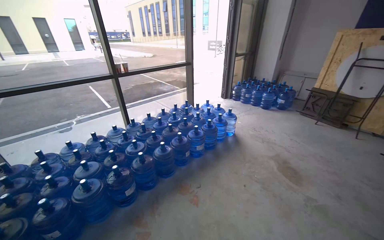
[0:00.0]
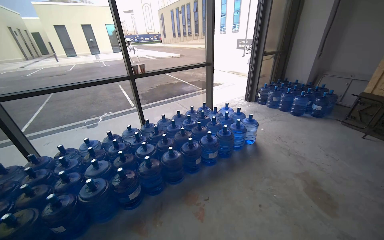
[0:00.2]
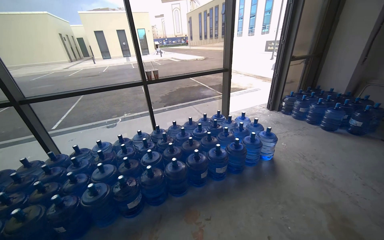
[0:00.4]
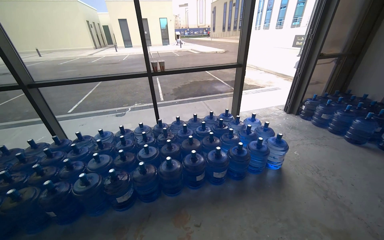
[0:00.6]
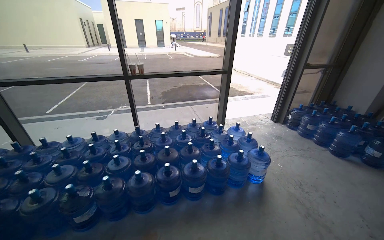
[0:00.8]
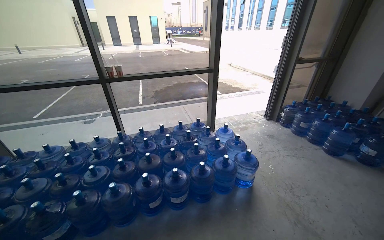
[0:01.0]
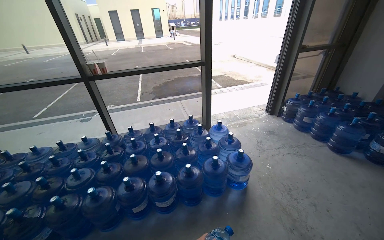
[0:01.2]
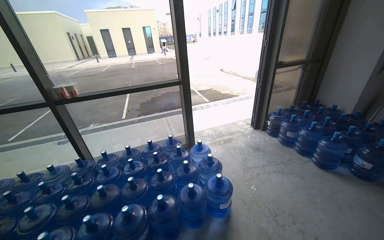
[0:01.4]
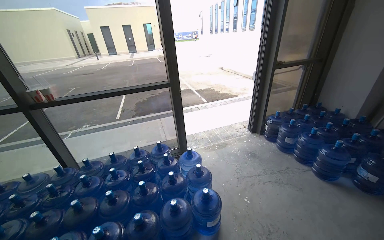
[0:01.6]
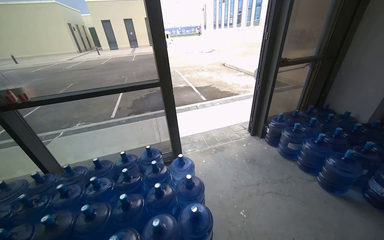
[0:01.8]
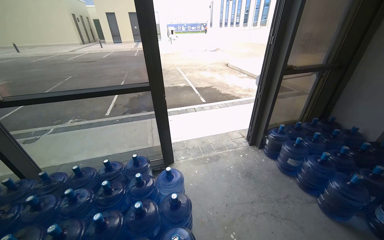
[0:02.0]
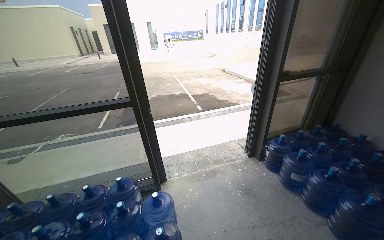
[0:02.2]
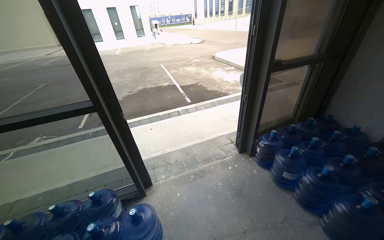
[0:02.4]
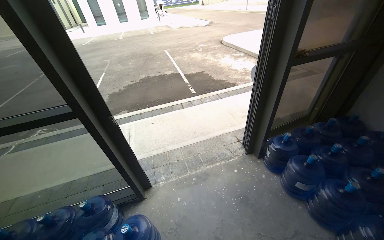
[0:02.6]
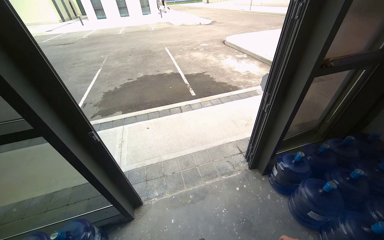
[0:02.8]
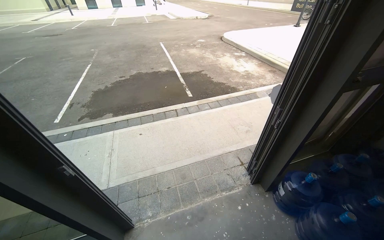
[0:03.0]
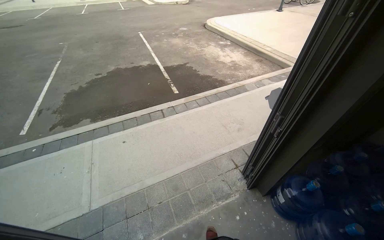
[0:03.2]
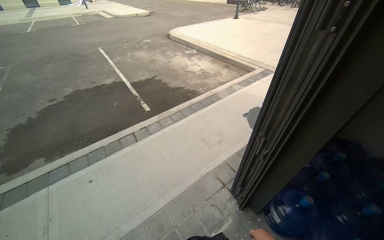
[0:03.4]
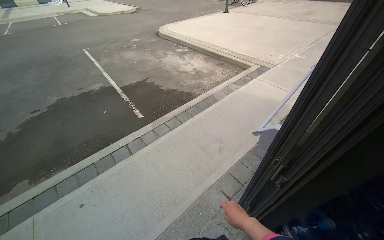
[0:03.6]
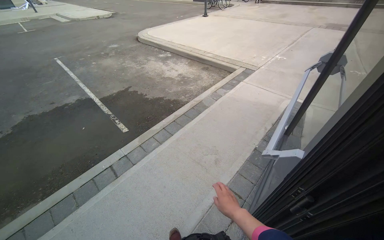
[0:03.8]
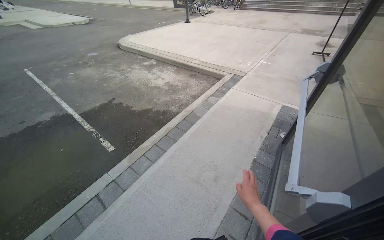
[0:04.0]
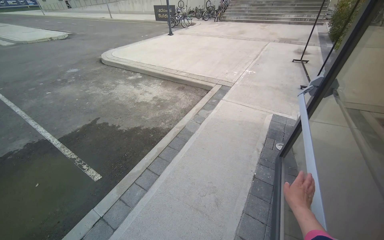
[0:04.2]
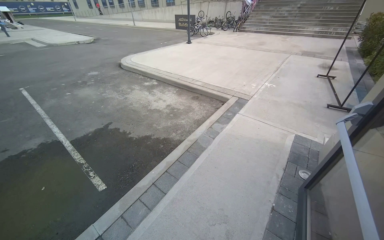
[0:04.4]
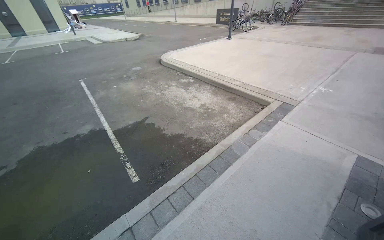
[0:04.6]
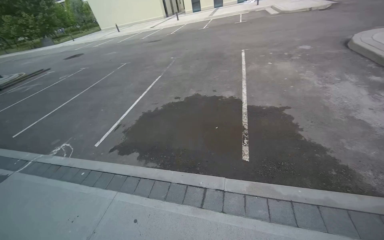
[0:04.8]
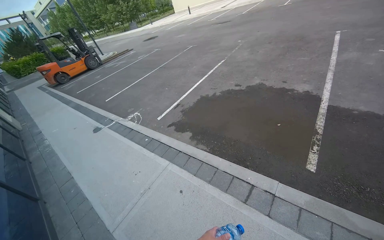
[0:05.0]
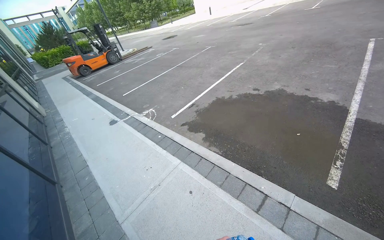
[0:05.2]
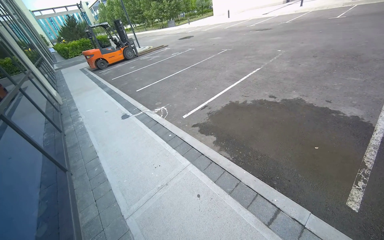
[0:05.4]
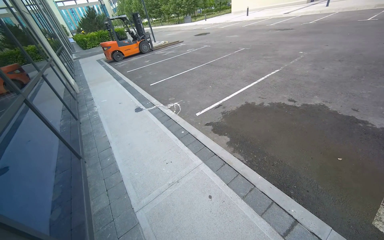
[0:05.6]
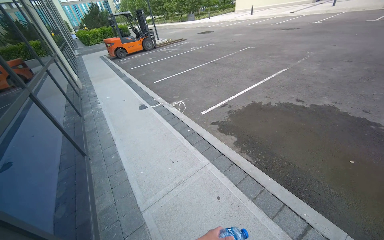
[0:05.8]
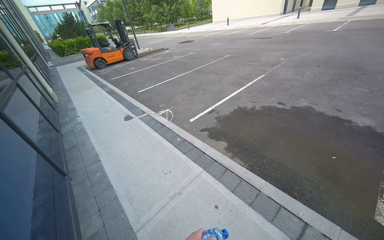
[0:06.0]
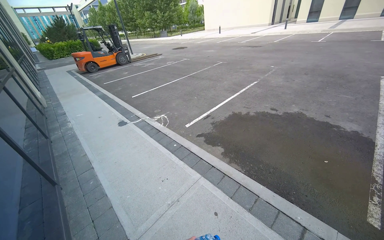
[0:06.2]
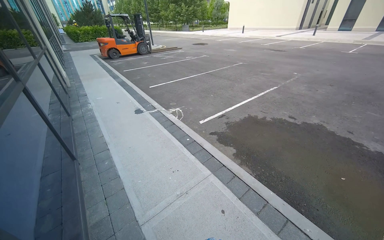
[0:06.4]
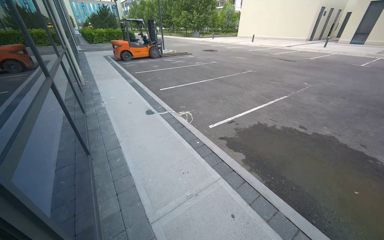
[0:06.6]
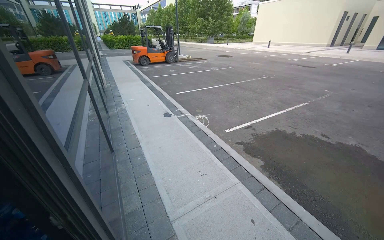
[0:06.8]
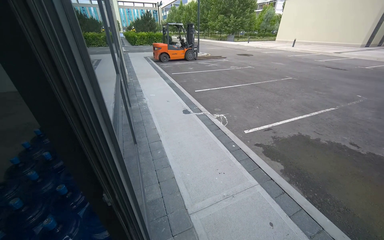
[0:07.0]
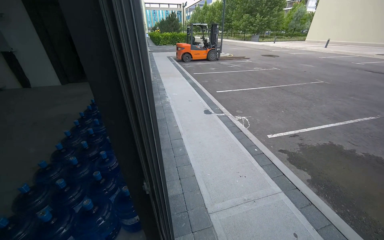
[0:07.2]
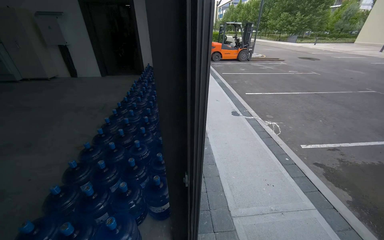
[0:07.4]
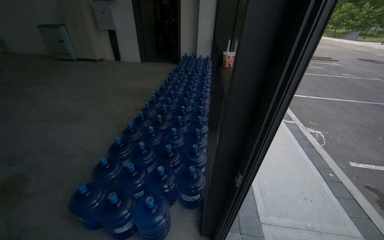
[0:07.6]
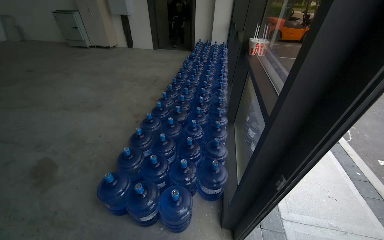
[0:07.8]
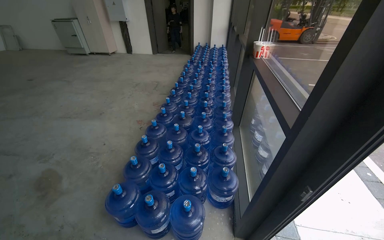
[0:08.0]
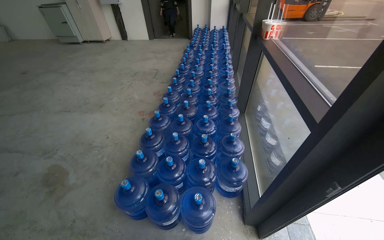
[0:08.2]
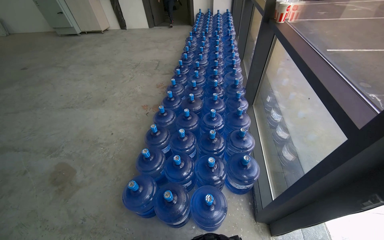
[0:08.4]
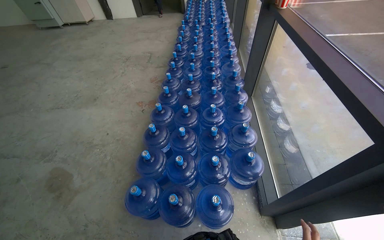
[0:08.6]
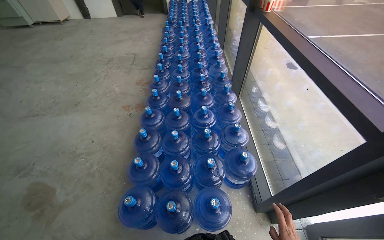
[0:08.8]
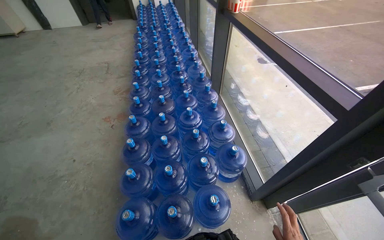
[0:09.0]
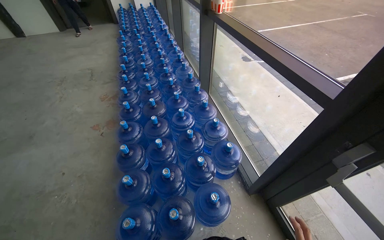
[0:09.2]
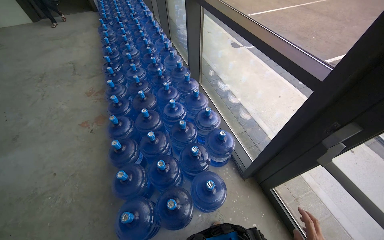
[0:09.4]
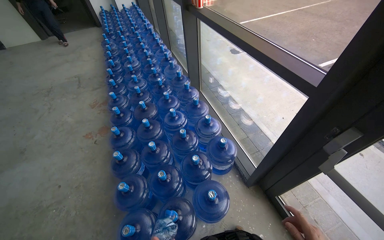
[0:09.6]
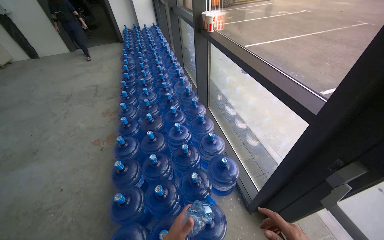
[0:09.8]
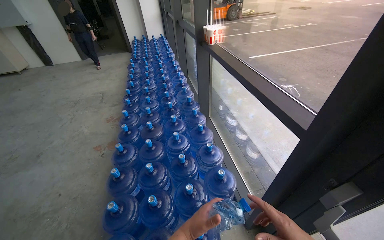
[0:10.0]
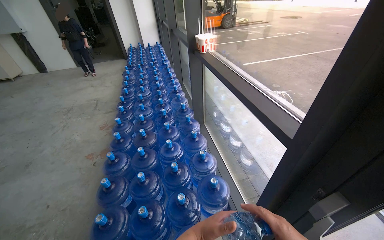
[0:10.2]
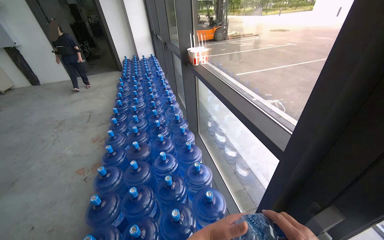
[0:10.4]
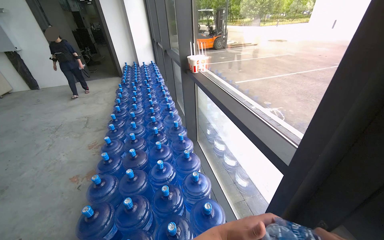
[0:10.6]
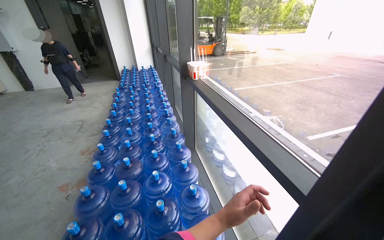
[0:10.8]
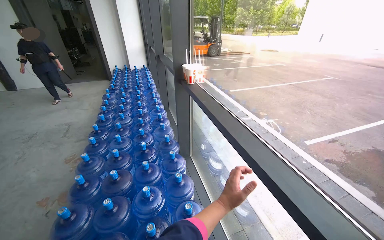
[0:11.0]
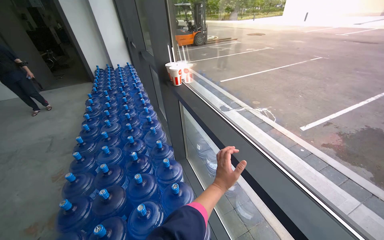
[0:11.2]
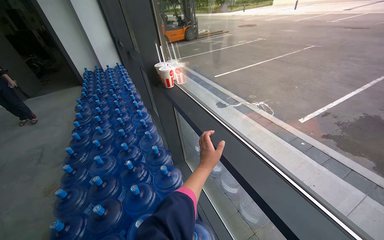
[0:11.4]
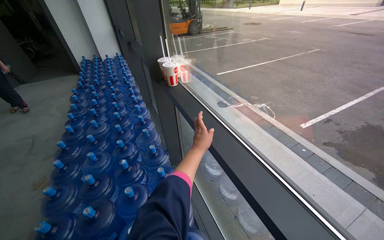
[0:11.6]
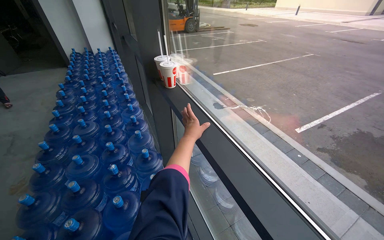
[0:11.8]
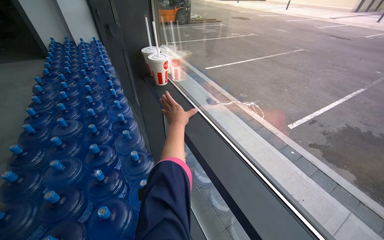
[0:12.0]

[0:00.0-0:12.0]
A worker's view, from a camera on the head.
Job: managing trash.
The whole recording: Collecting and disposing of trash. The worker collects small pieces of trash from the floor and a ledge, then disposes of them in a trash can.
0:00.0 to 0:01.6: The camera is carried roughly 2 m. The camera is aimed approximately 25 degrees further to the left.
0:01.6 to 0:03.0: The camera travels approximately 1.5 m.
0:03.0 to 0:04.4: The wearer moves roughly 1.5 m. The wearer's head swings approximately 35 degrees to the right.
0:04.4 to 0:06.0: The camera travels some 50 cm. The wearer looks approximately 100 degrees further to the left.
0:06.0 to 0:07.6: The camera travels about 90 cm. The head turns to the left by about 50 degrees.
0:07.6 to 0:09.0: The wearer moves some 60 cm. The wearer looks approximately 15 degrees further downward.
0:09.0 to 0:10.4: The view tips upward by approximately 15 degrees.
0:10.4 to 0:12.0: The head travels some 80 cm.

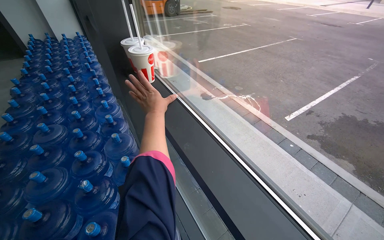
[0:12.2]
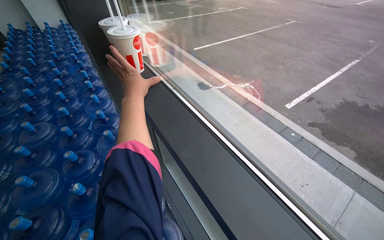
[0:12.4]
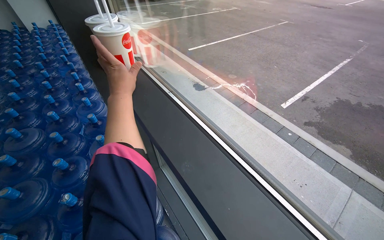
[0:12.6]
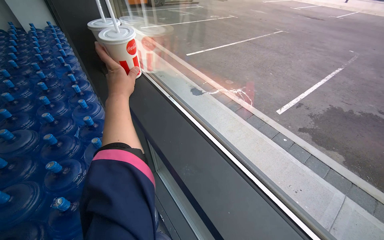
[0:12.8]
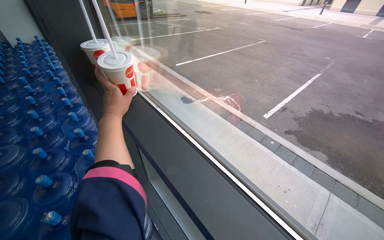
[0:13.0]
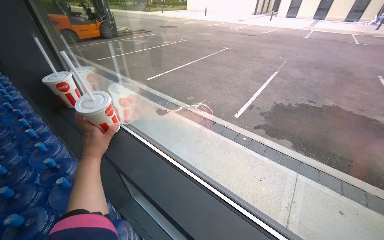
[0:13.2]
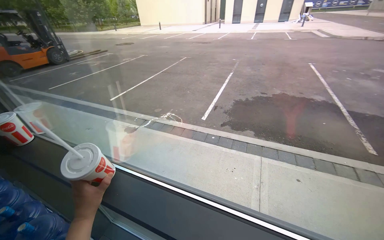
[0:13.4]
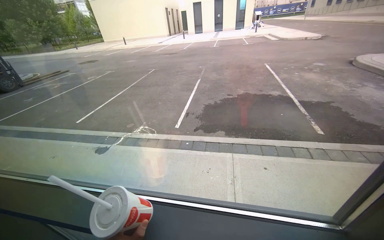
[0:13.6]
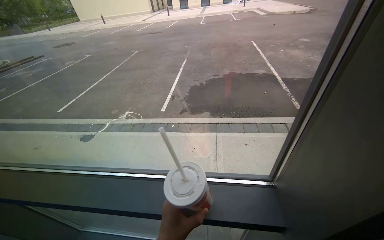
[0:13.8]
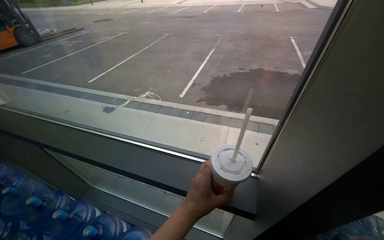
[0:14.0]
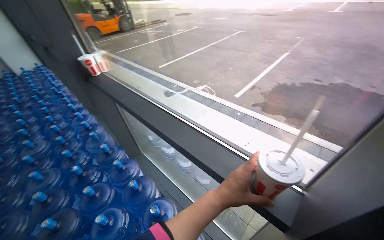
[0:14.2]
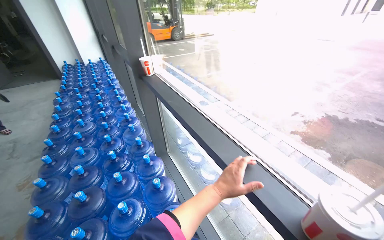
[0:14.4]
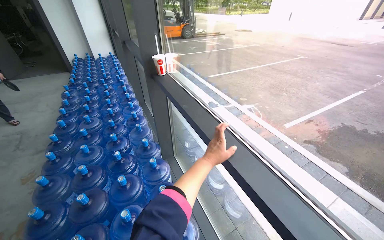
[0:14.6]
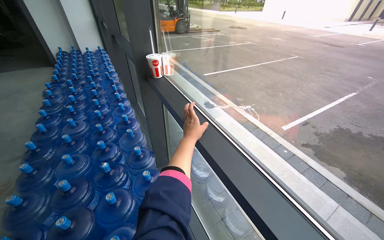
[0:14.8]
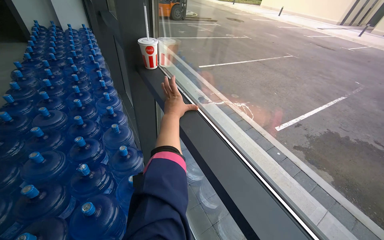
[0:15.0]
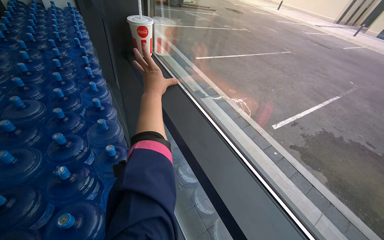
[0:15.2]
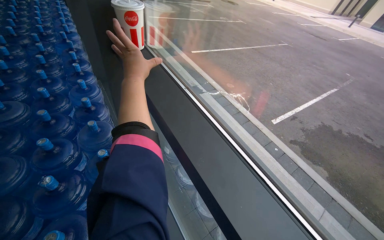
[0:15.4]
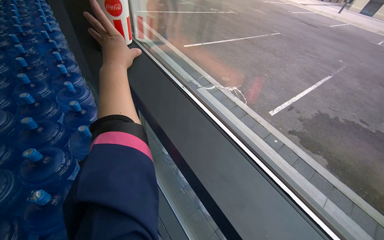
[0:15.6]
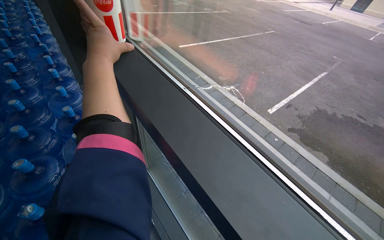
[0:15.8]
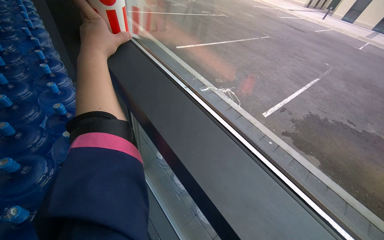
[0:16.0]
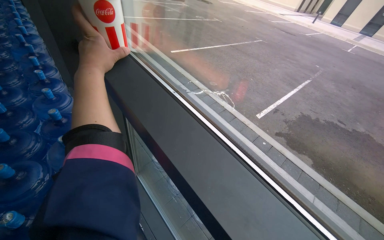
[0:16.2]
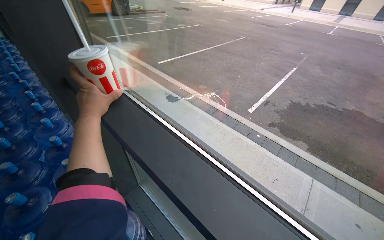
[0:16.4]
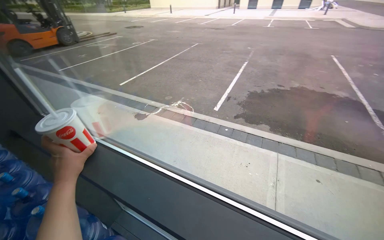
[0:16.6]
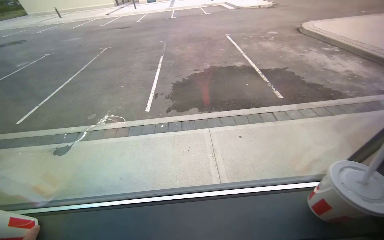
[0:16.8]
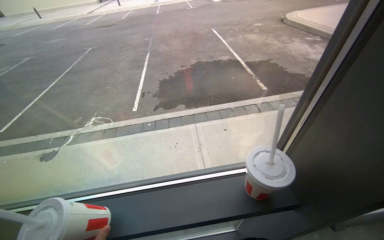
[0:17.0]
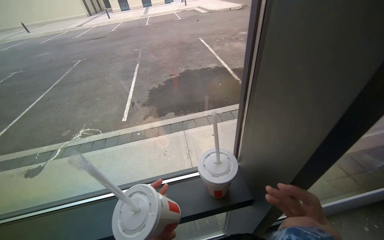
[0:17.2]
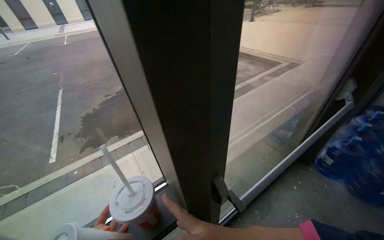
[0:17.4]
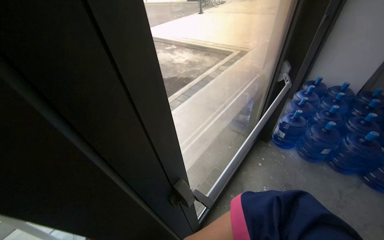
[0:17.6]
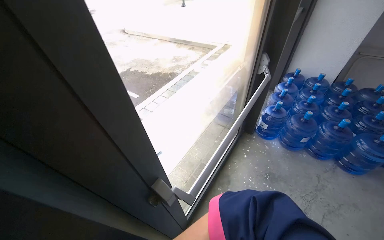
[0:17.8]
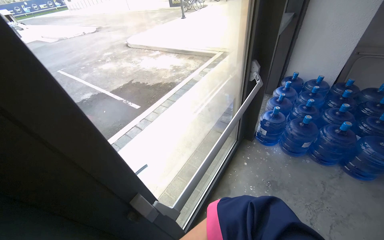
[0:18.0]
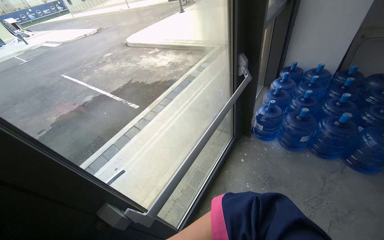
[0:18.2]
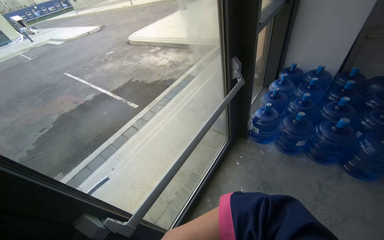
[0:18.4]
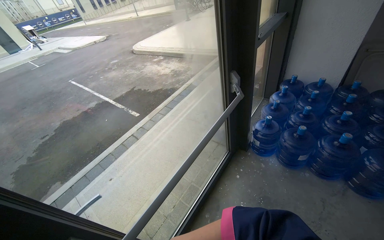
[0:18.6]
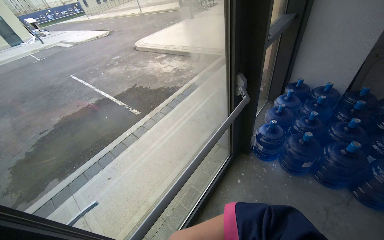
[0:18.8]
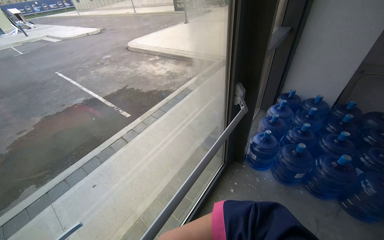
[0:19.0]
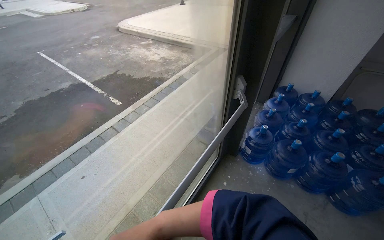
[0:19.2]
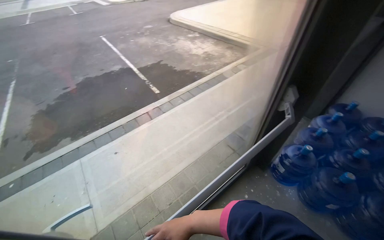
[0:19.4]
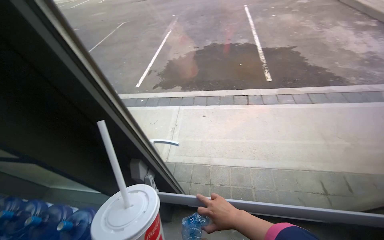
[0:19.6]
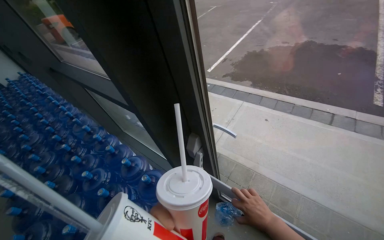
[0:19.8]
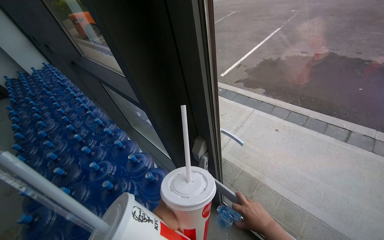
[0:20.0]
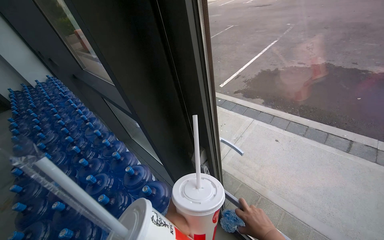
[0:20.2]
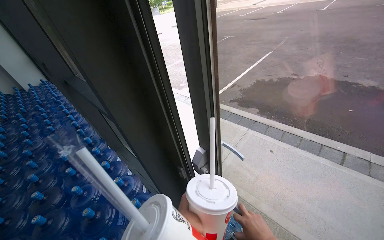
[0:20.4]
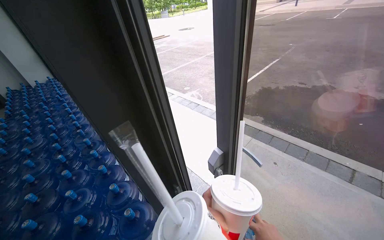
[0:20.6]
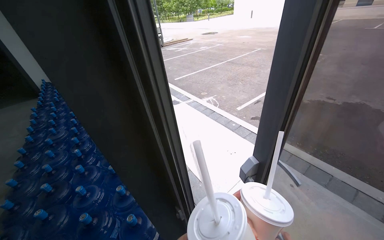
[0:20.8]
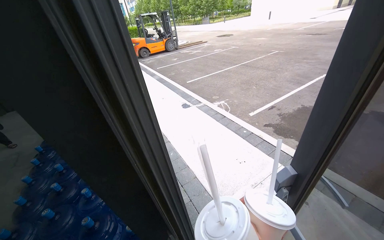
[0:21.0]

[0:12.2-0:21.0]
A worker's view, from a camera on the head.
Job: managing trash.
The whole recording: Collecting and disposing of trash. The worker collects small pieces of trash from the floor and a ledge, then disposes of them in a trash can.
0:12.2 to 0:13.6: The head turns to the right by approximately 45 degrees.
0:13.6 to 0:15.2: The head travels roughly 40 cm. The wearer looks roughly 50 degrees further to the left. The view tips downward by roughly 15 degrees.
0:15.2 to 0:16.6: The head turns to the right by about 35 degrees.
0:16.6 to 0:18.0: The camera is carried some 70 cm. The head turns to the right by some 80 degrees.
0:18.0 to 0:19.6: The wearer's head swings some 65 degrees to the left. The view tips downward by about 15 degrees.
0:19.6 to 0:21.0: The wearer looks about 50 degrees further to the left.
